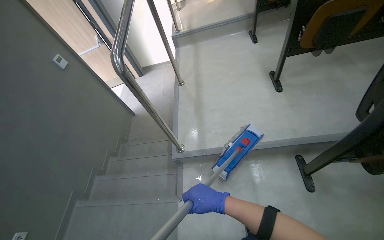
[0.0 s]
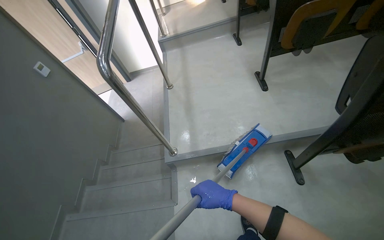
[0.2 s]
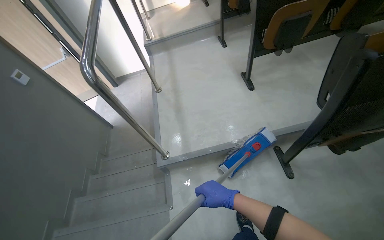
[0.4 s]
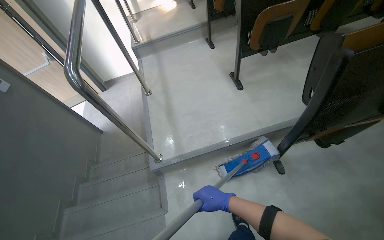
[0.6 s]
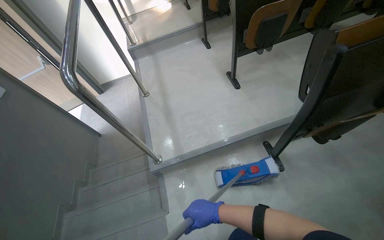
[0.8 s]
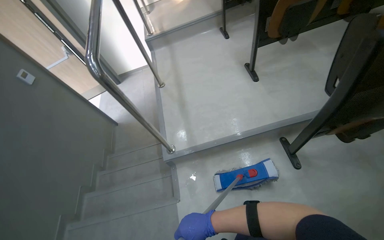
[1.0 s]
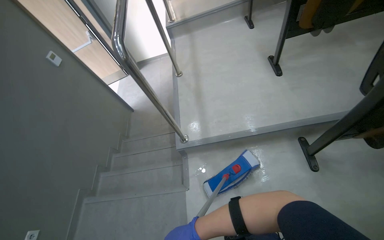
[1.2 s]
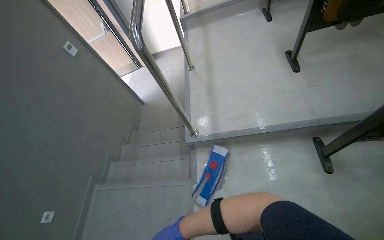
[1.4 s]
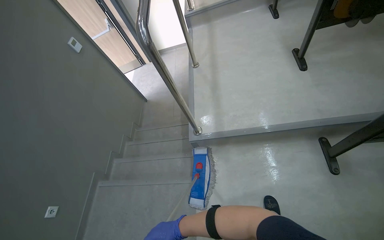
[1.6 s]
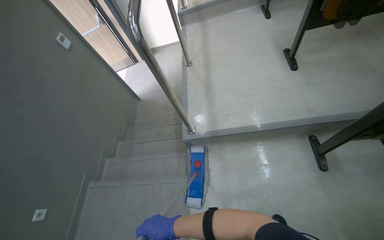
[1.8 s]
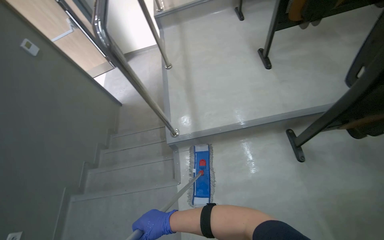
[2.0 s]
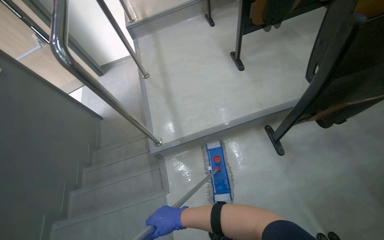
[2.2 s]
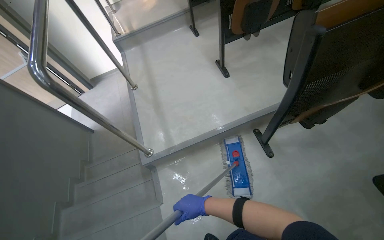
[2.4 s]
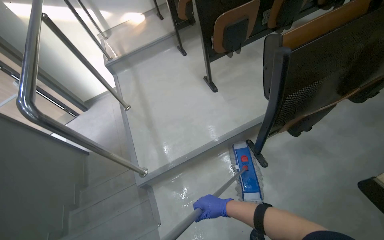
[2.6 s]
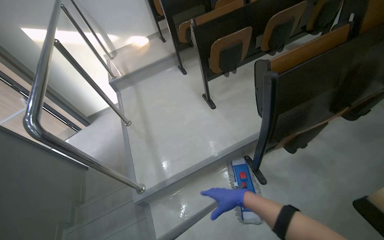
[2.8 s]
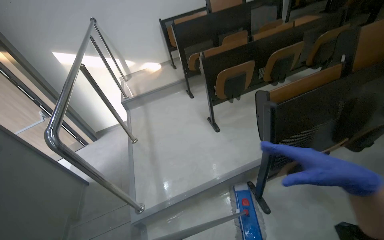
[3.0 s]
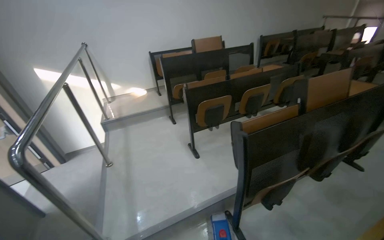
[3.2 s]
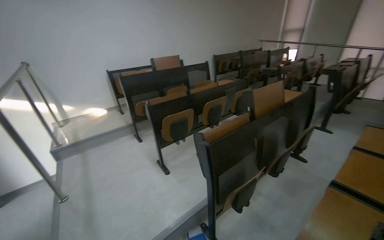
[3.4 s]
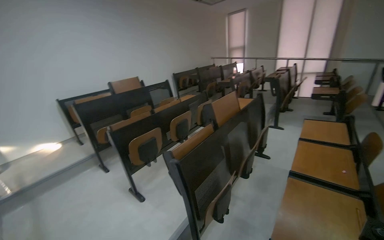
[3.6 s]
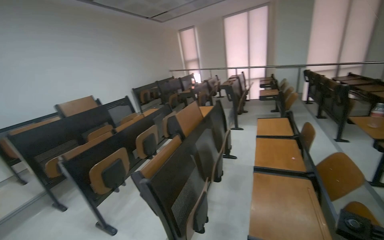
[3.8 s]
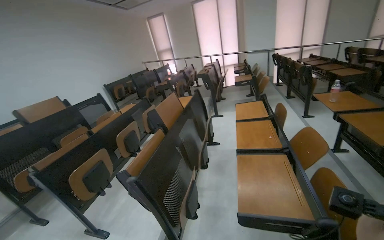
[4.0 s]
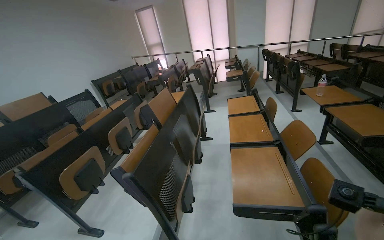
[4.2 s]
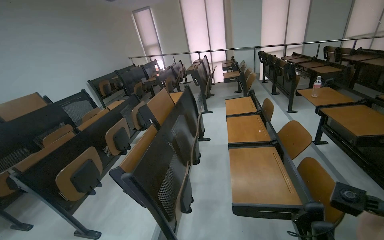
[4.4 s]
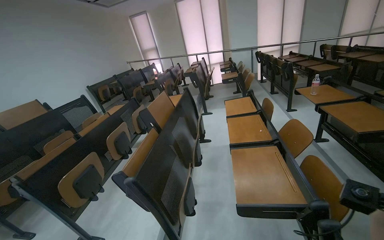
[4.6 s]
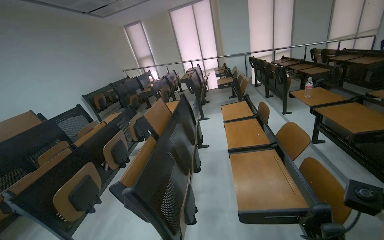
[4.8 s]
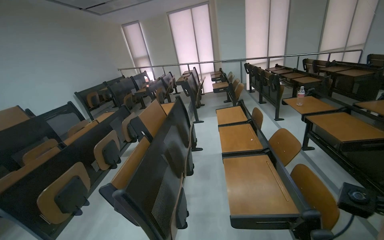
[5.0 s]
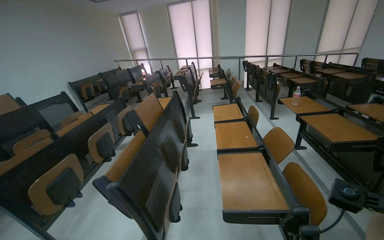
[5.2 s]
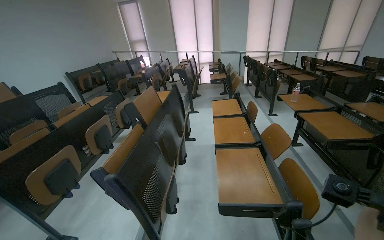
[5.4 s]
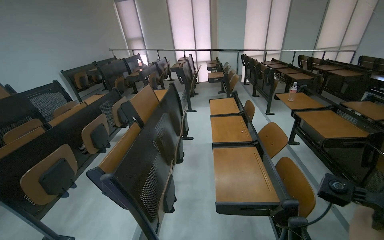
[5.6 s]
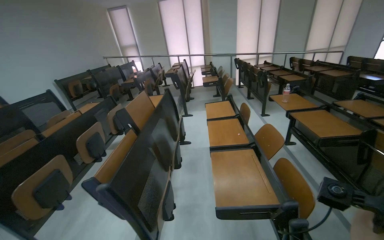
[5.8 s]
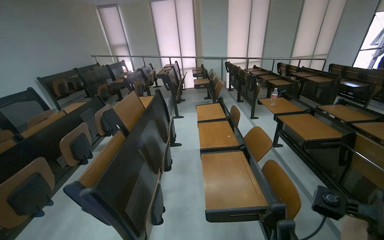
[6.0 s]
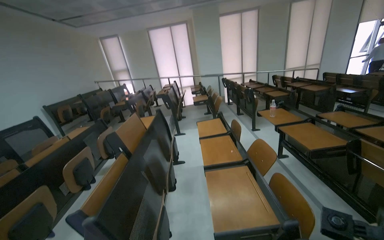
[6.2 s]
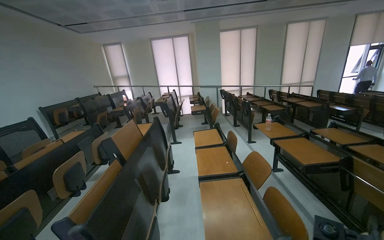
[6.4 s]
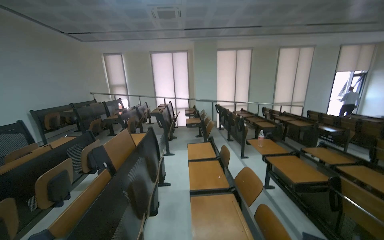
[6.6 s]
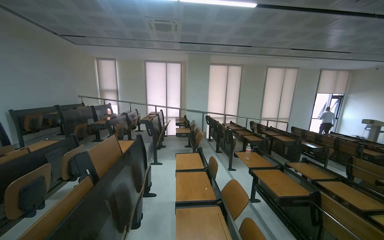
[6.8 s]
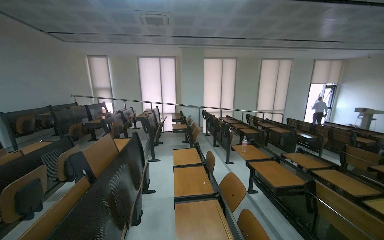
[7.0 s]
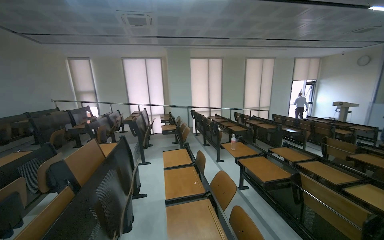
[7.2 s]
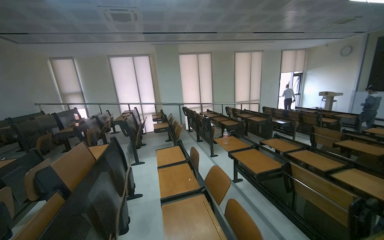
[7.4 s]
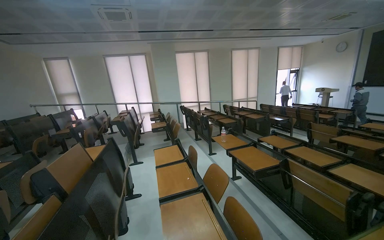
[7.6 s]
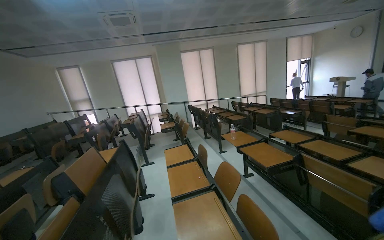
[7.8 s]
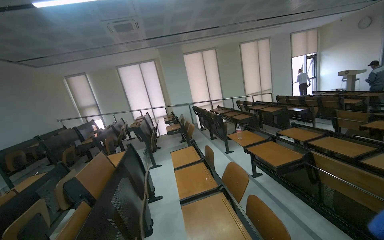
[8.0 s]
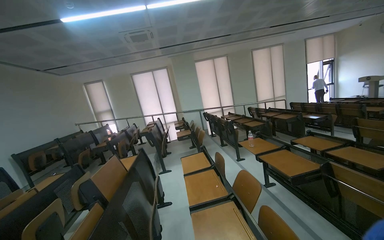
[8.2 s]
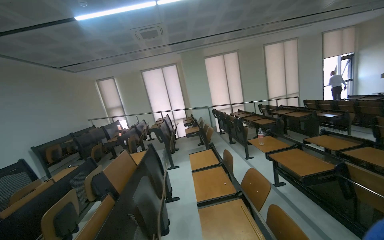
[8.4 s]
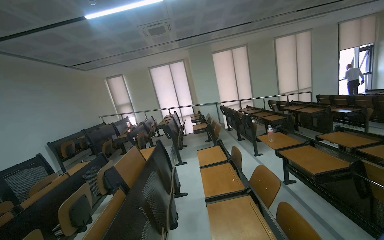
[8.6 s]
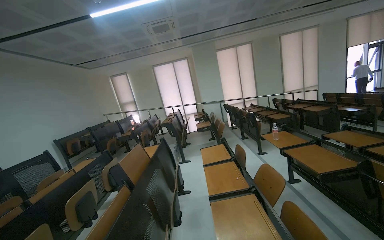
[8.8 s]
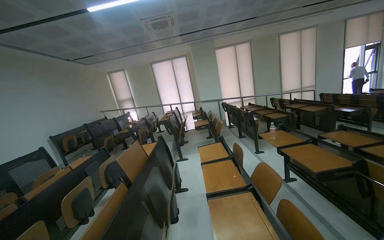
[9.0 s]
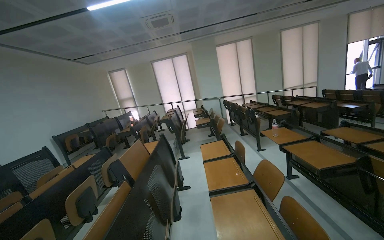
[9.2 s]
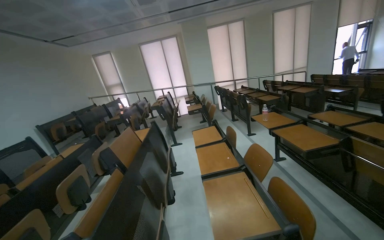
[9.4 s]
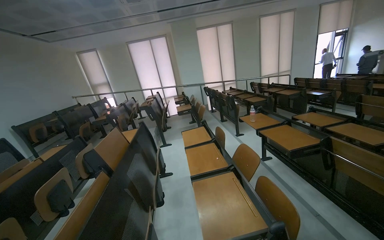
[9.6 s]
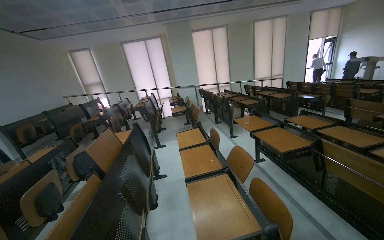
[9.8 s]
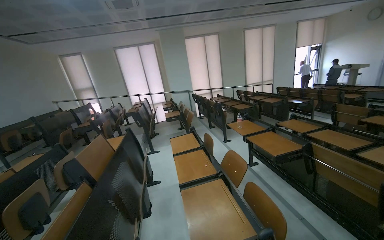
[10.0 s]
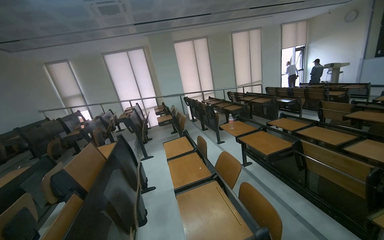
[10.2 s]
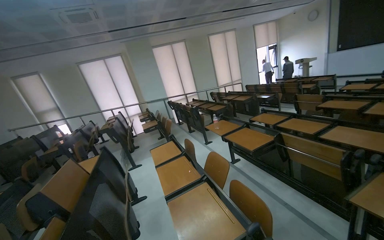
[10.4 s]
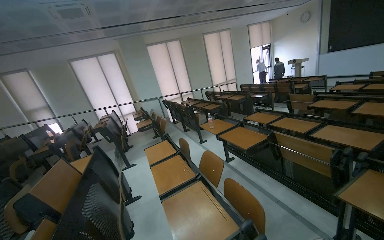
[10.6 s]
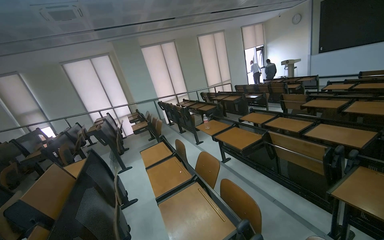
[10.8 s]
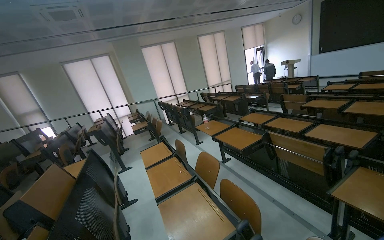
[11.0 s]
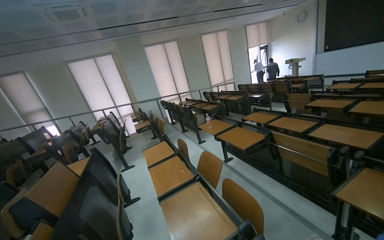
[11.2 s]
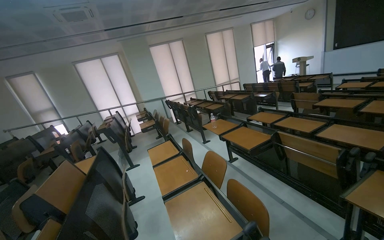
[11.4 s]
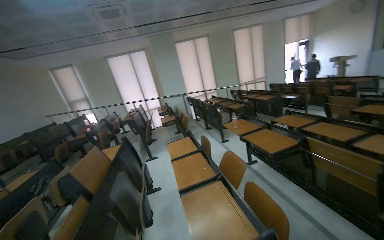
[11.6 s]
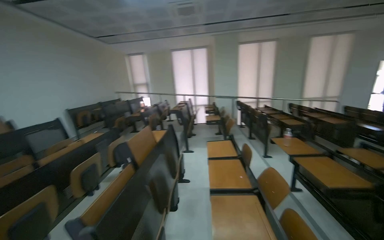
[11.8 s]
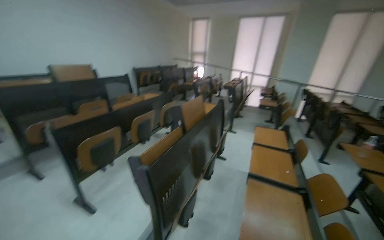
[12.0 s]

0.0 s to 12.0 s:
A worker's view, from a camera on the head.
Job: mopping floor.
The whole recording: Mopping lecture hall floor. The worker mops the floor of the lecture hall, moving between the rows of seats.
0.0 to 1.6 s: The right hand moves down the picture and to the left, about 30 cm.
1.6 to 3.0 s: The head rotates approximately 20 degrees to the right. The camera pitches upward, by roughly 20 degrees. The right hand is displaced to the right, up the picture and nearer to the camera by about 80 cm.
3.0 to 4.4 s: The wearer looks about 60 degrees further to the right. The view tips upward by approximately 20 degrees.
6.0 to 7.6 s: The view tips upward by roughly 15 degrees.
7.6 to 9.0 s: The view pans to the left by approximately 15 degrees.
9.0 to 10.4 s: The head turns to the right by some 20 degrees.
10.4 to 12.0 s: The head turns to the left by about 50 degrees.

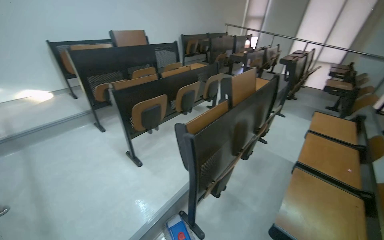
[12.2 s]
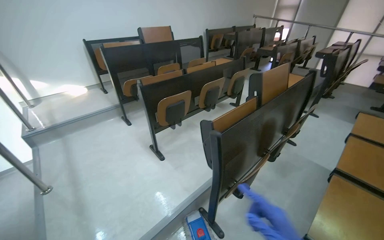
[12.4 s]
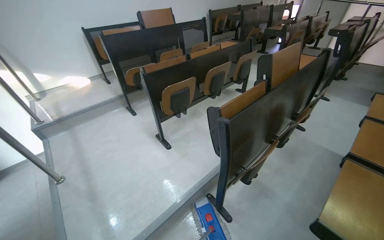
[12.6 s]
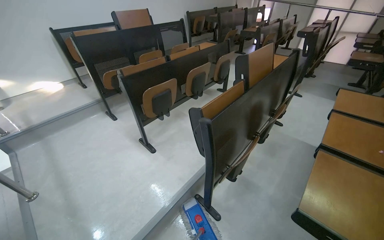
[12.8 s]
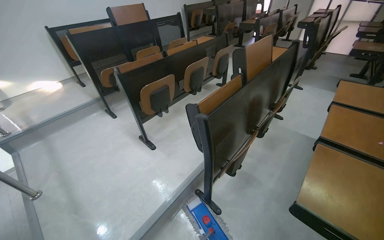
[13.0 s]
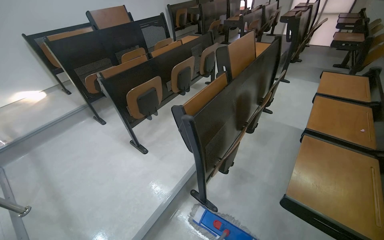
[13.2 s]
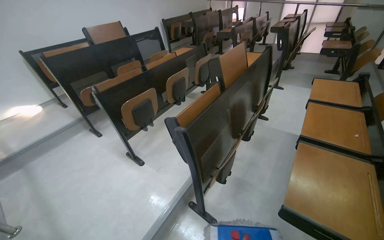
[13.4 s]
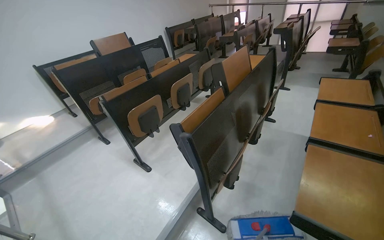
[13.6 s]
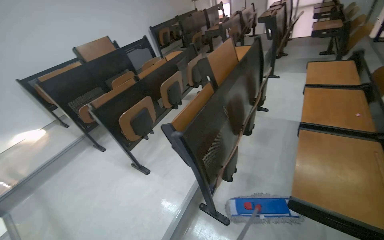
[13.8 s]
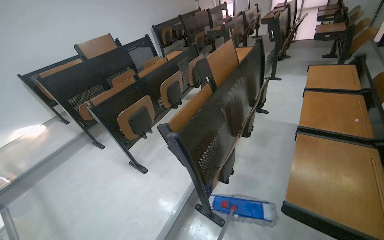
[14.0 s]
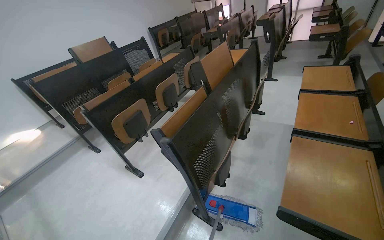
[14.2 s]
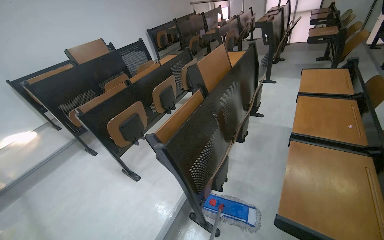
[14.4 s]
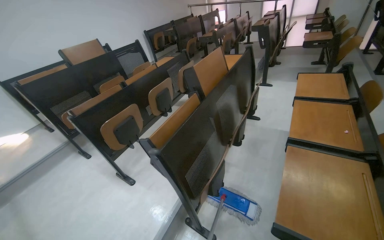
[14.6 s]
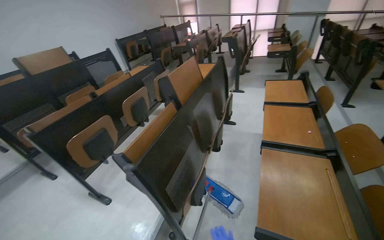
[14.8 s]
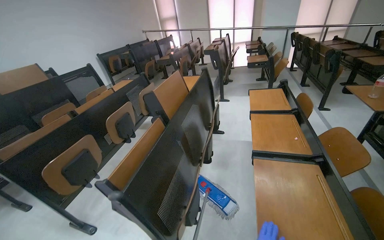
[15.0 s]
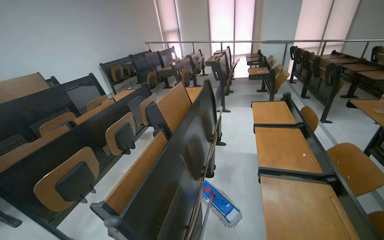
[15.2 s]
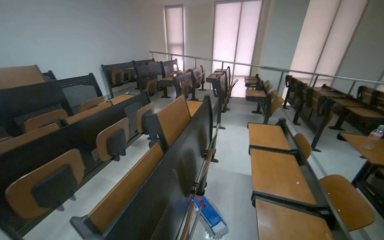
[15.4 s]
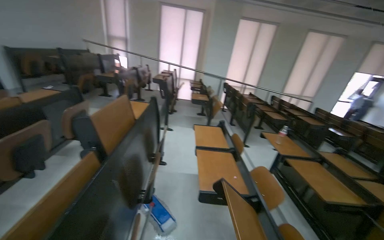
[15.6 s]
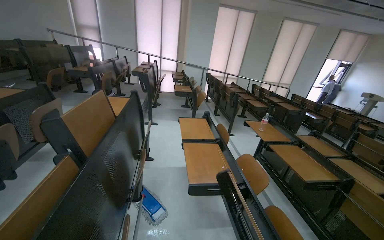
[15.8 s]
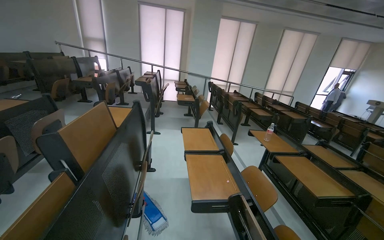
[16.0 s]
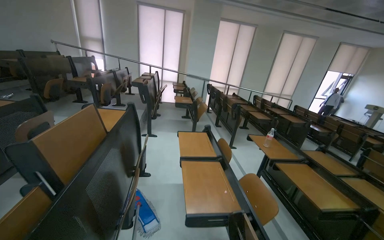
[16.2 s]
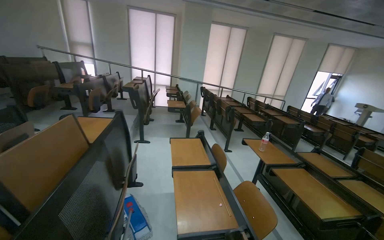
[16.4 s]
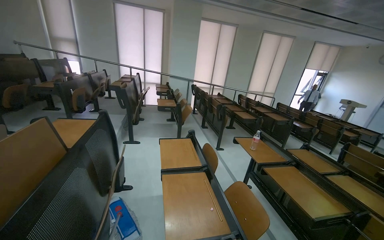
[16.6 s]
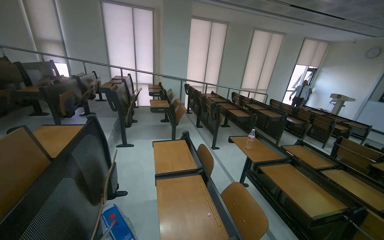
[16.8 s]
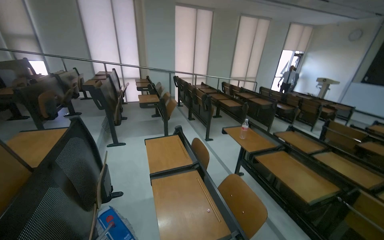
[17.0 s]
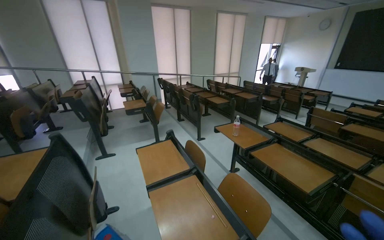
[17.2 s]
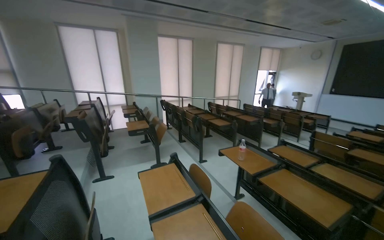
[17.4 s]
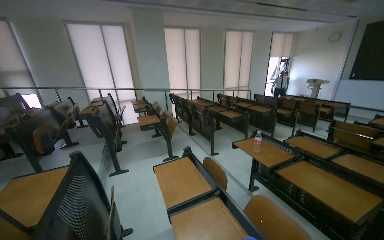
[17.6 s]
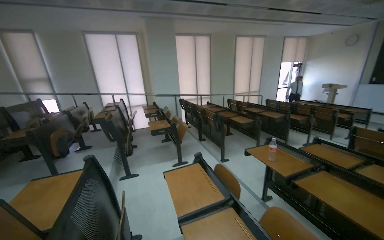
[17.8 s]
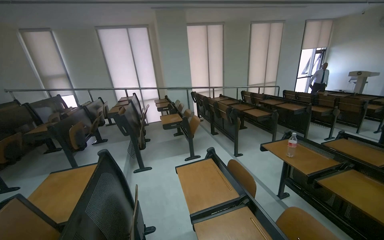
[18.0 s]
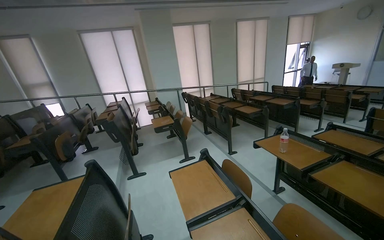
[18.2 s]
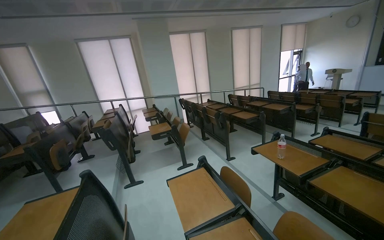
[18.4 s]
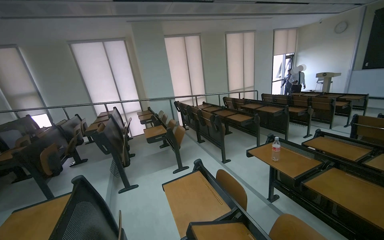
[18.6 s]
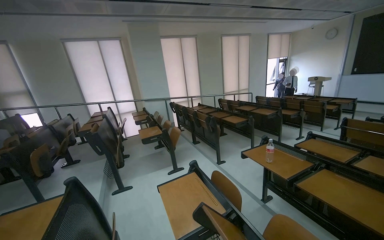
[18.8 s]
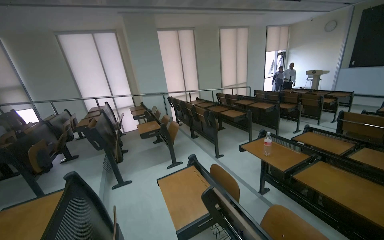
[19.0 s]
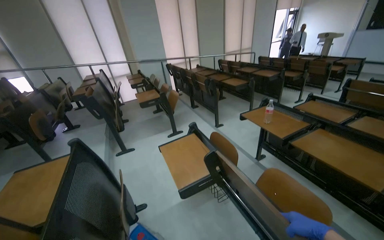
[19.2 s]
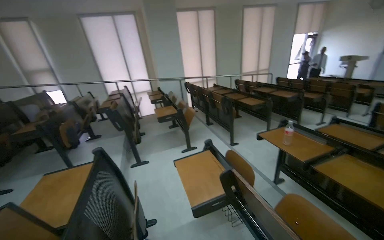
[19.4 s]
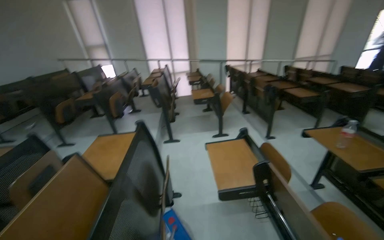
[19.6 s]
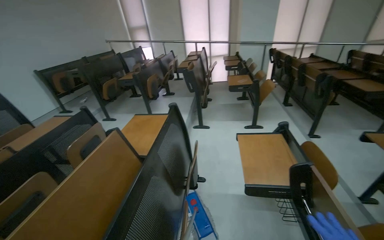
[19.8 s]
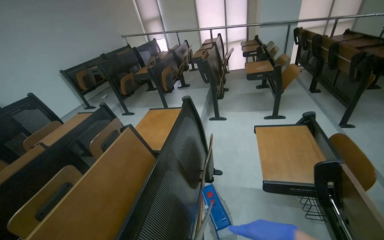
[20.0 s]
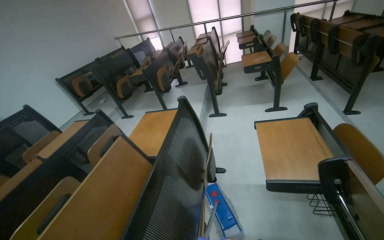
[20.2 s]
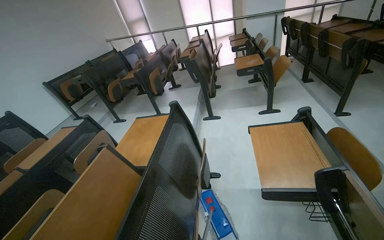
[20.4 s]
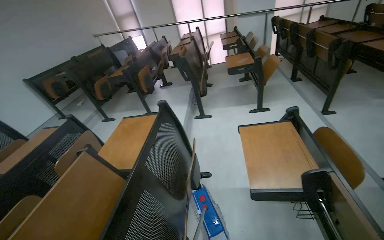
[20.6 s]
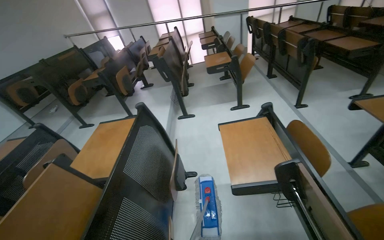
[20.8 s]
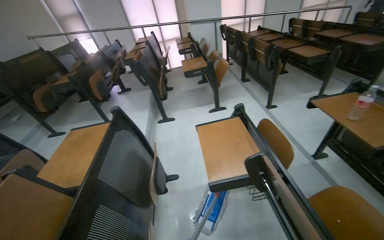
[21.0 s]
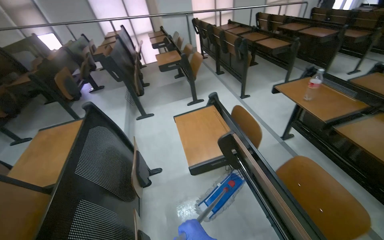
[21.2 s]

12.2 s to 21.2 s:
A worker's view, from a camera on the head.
Job: mopping floor.
The whole recording: Mopping lecture hall floor. The worker mops the floor of the lecture hall, moving between the rows of seats.
15.2 to 16.6 s: The view pans to the right by about 35 degrees.
18.2 to 19.8 s: The head turns to the left by about 30 degrees. The camera pitches downward, by some 15 degrees.
19.8 to 21.2 s: The wearer looks about 25 degrees further to the right.
